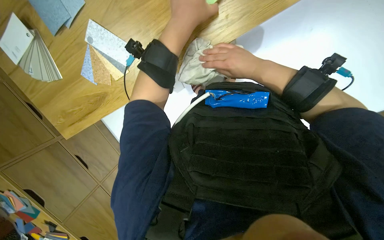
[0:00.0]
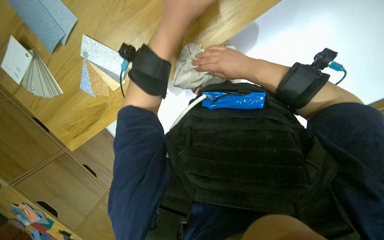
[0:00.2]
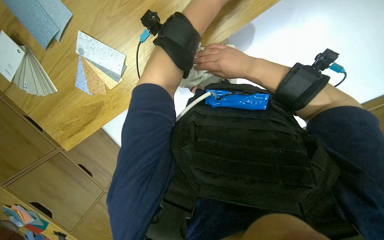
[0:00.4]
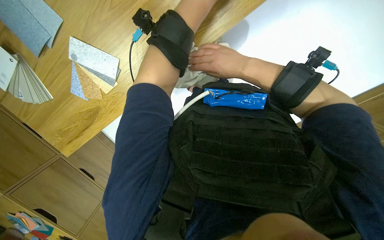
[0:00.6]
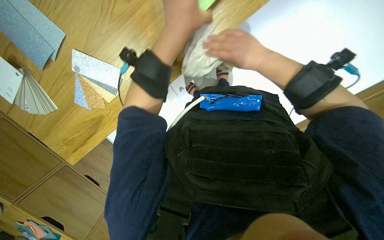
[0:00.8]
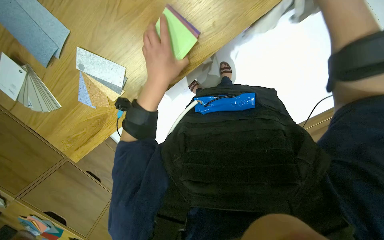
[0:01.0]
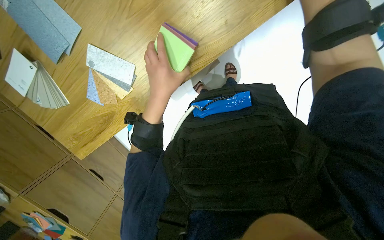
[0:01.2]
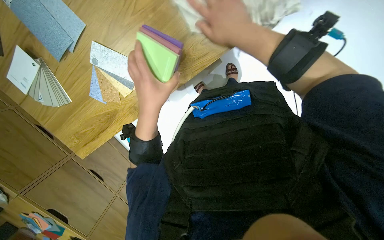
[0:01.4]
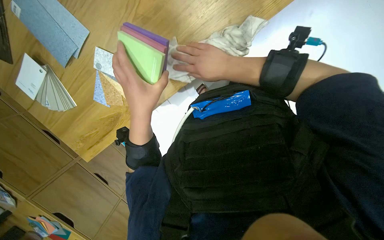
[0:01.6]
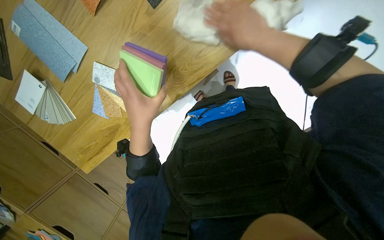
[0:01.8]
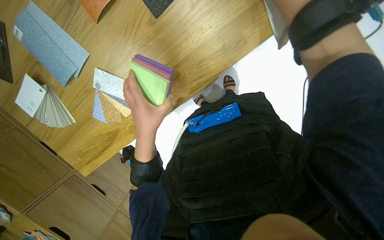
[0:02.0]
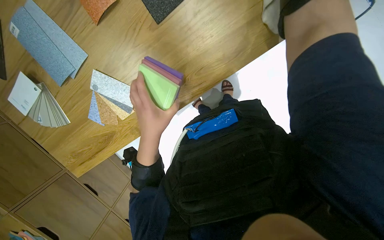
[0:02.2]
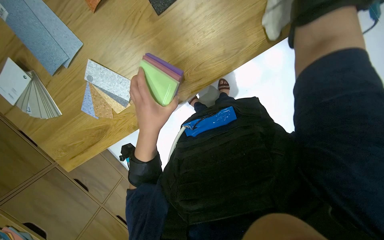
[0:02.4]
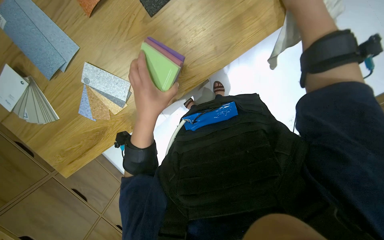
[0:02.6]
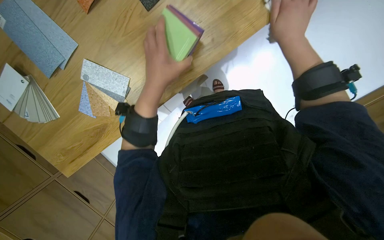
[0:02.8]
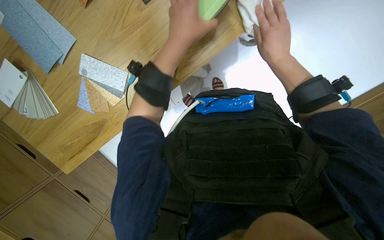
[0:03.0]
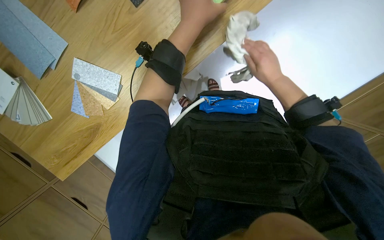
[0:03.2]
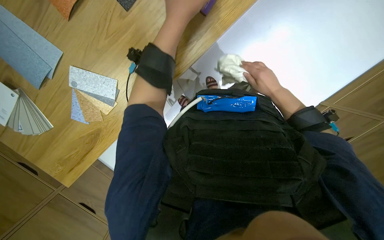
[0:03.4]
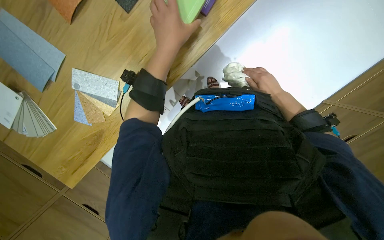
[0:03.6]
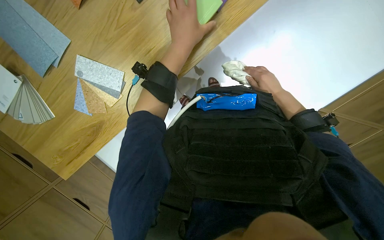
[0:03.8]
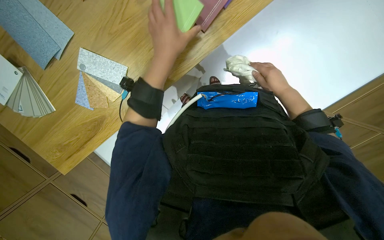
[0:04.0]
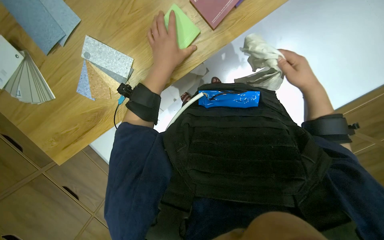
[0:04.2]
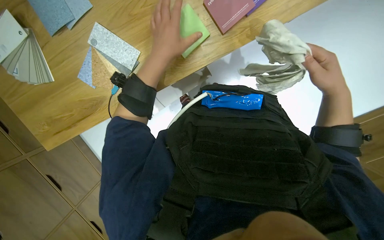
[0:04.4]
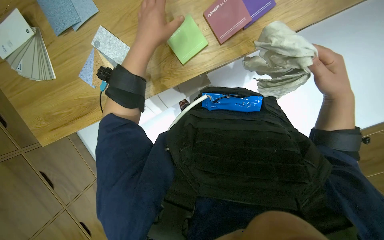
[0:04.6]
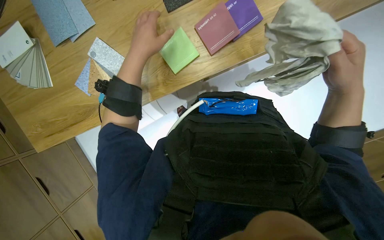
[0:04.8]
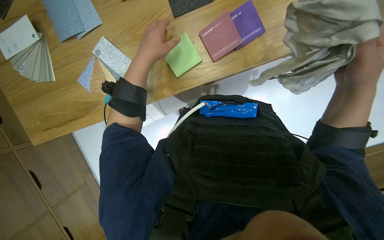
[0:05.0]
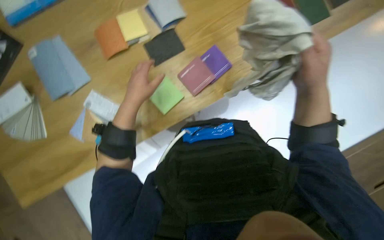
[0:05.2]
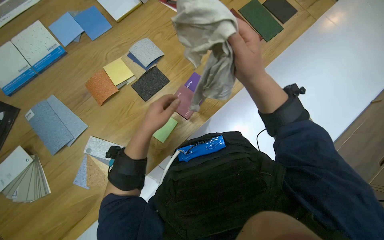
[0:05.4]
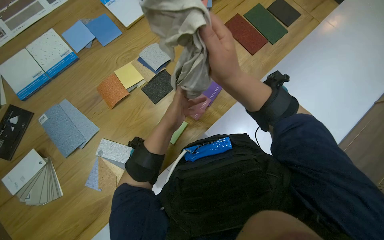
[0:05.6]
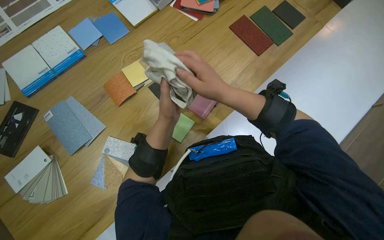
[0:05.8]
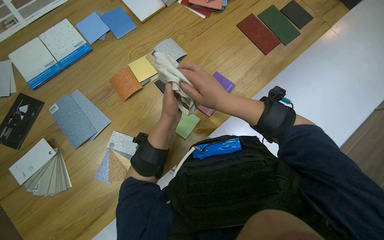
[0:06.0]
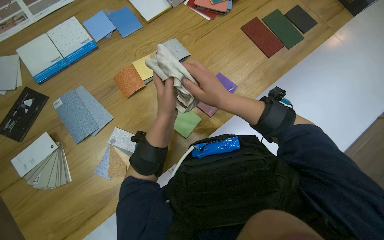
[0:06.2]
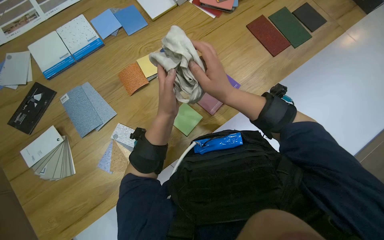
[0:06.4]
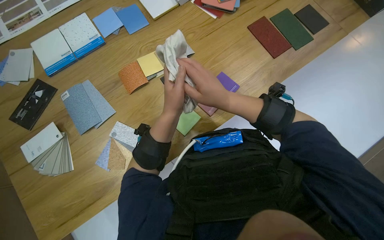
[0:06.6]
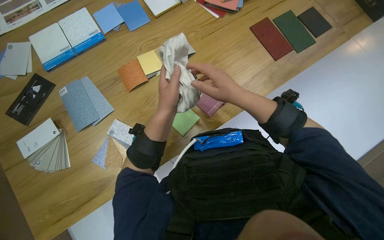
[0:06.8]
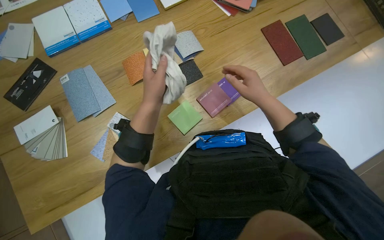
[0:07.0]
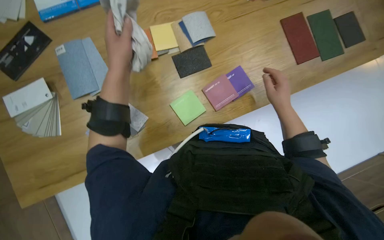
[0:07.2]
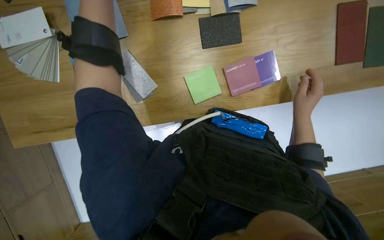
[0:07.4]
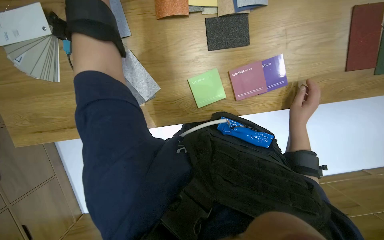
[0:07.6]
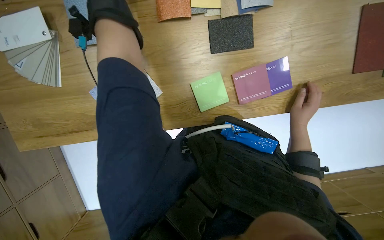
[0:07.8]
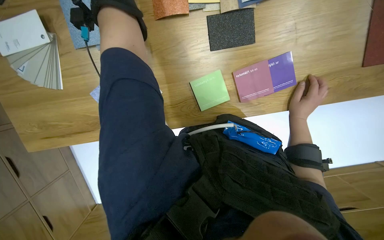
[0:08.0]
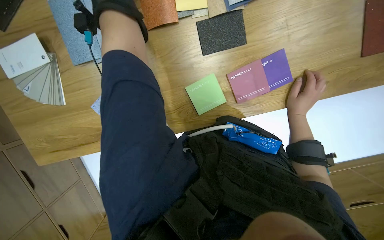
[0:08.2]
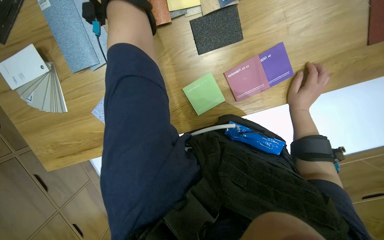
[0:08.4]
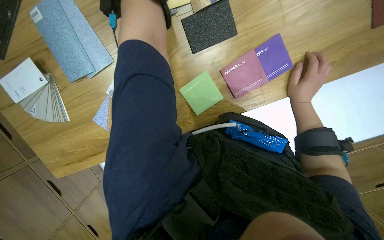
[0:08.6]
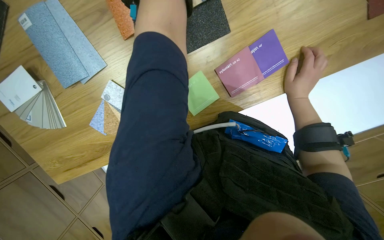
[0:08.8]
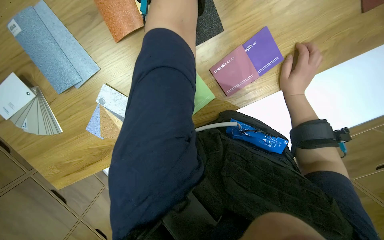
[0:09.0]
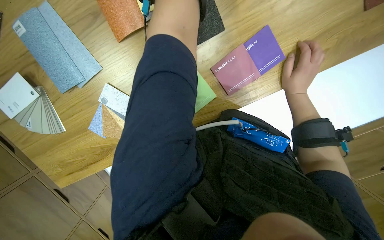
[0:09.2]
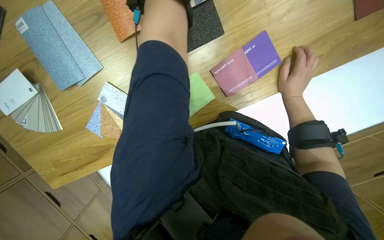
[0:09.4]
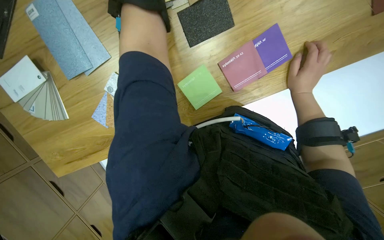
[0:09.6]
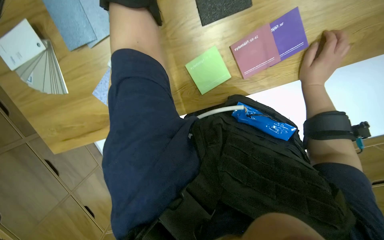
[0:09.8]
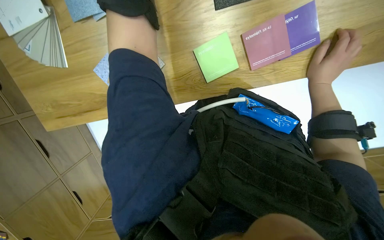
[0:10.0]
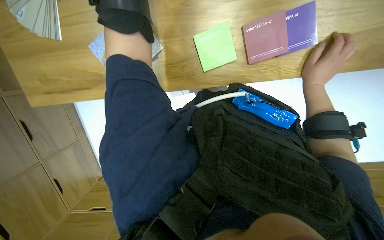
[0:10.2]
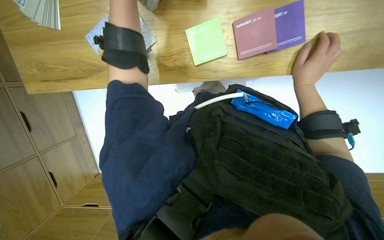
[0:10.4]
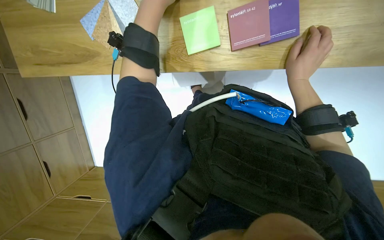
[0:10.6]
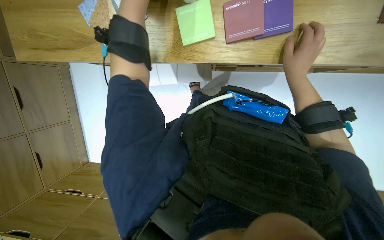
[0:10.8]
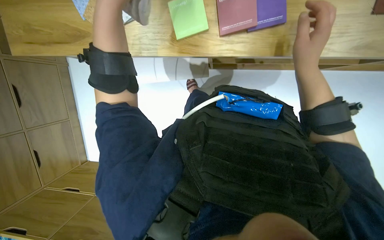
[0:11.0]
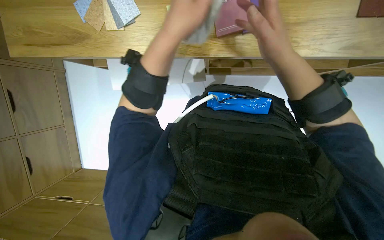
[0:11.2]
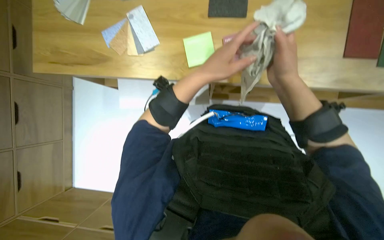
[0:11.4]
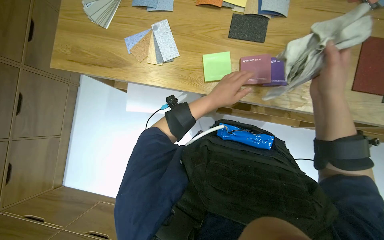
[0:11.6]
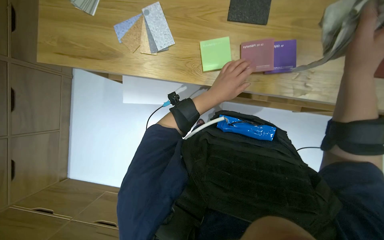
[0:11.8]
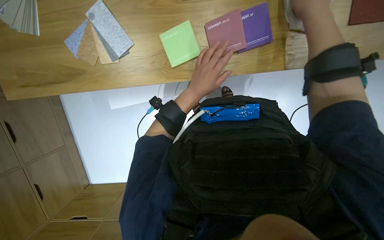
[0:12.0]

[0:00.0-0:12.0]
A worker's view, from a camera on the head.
Job: wiping surfaces.
The whole recording: Wiping wooden surfaces. The worker wipes various wooden surfaces and pieces with a white cloth.
0.0 to 1.6 s: The right hand goes roughly 10 cm to the left, and reaches roughly 15 cm nearer to the camera, then returns, while the left hand shifts approximately 20 cm down the picture and to the left.
1.6 to 3.0 s: The left hand heads up the picture and to the right, covering some 20 cm.
3.0 to 4.4 s: The right hand goes farther from the camera and returns, about 10 cm each way.
4.4 to 6.0 s: The wearer looks about 20 degrees further upward. The right hand shifts some 30 cm to the left.
6.0 to 7.6 s: The view tips downward by roughly 20 degrees. The scene turns about 30 degrees clockwise in the picture.

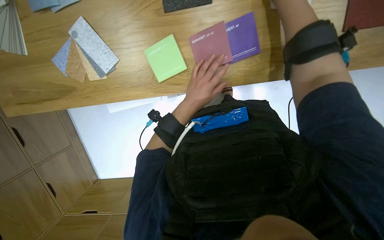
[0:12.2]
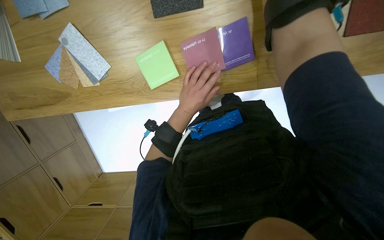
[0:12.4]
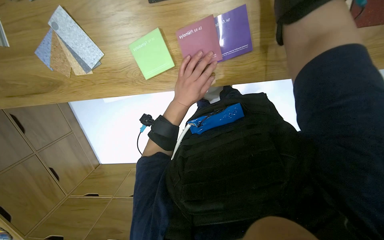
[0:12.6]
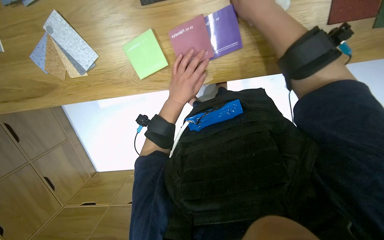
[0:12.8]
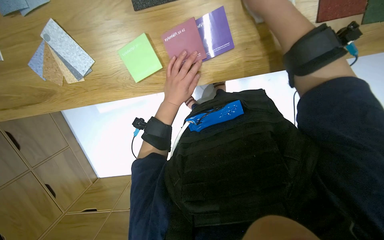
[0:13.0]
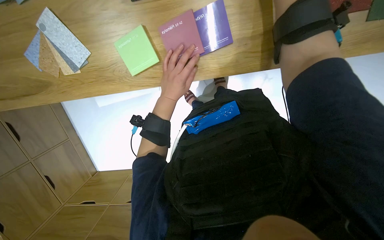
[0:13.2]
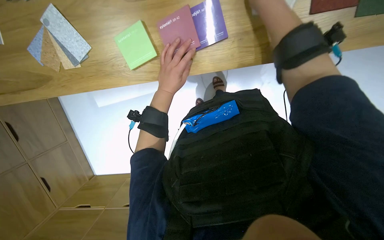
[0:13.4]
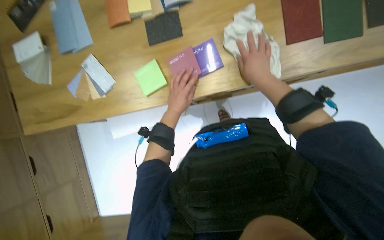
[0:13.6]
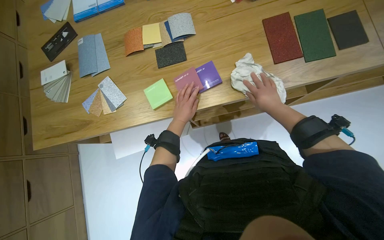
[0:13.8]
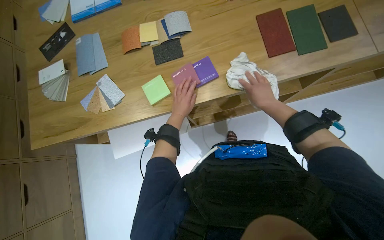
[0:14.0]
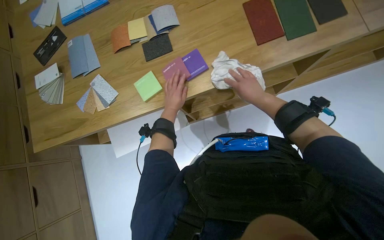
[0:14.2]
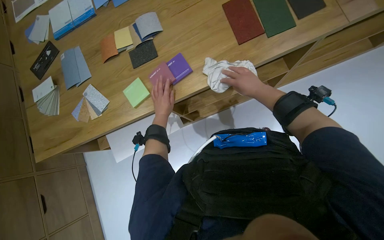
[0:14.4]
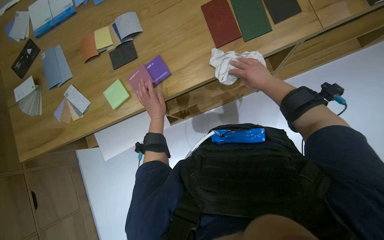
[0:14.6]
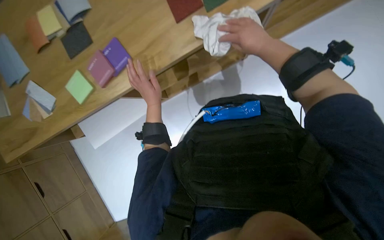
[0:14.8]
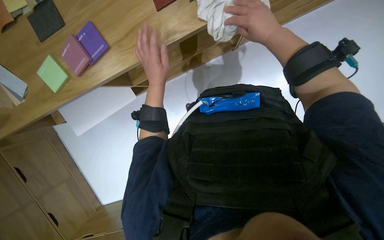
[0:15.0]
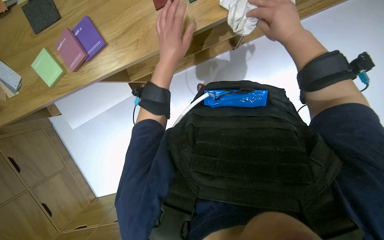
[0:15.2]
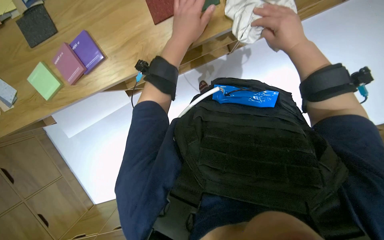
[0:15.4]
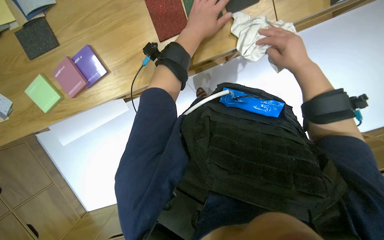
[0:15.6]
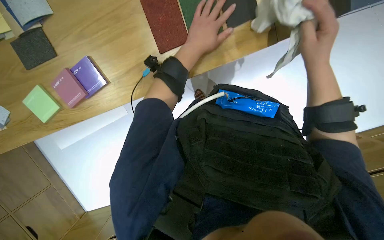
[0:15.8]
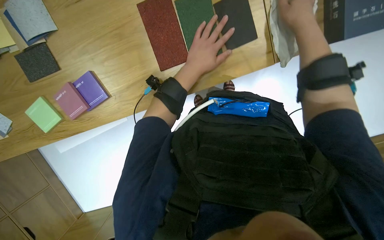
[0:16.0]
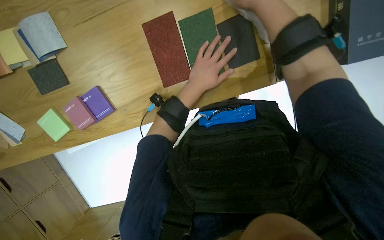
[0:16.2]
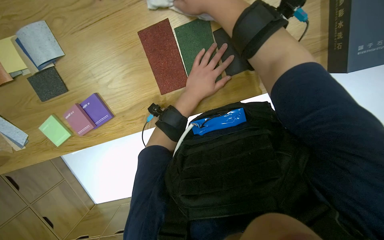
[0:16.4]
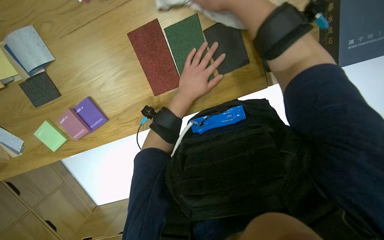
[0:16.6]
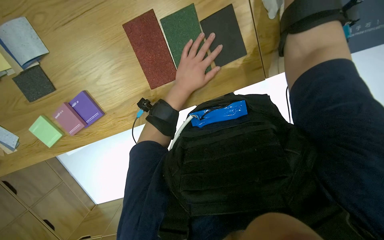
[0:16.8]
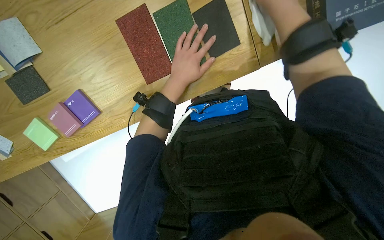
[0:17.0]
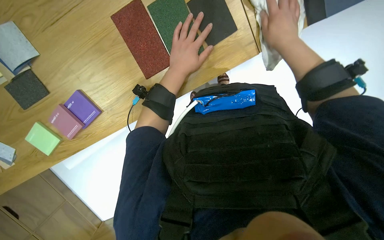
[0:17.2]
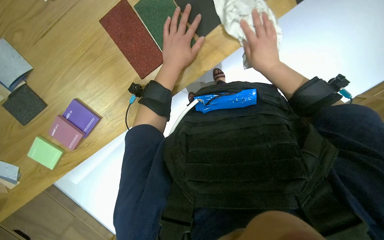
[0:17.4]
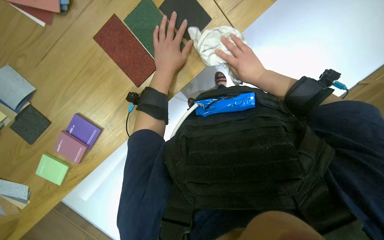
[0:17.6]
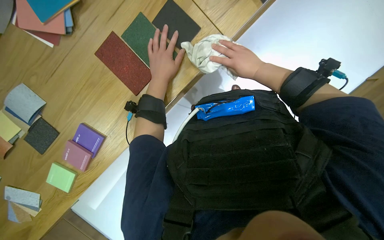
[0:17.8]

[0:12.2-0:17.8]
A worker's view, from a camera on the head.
Job: wiping surfaces.
The whole recording: Wiping wooden surfaces. The worker wipes various wooden surfaces and pieces with a white cloth.
15.0 to 16.4 s: The left hand moves to the right, approximately 10 cm.
16.4 to 17.8 s: The scene turns some 25 degrees counterclockwise in the picture.

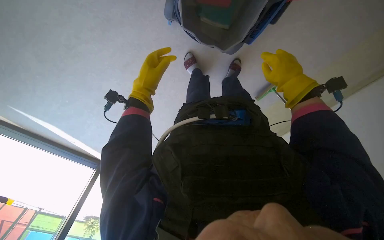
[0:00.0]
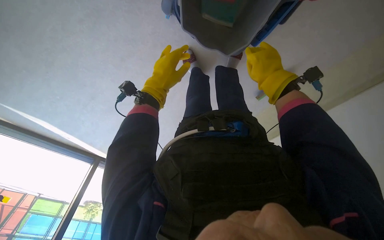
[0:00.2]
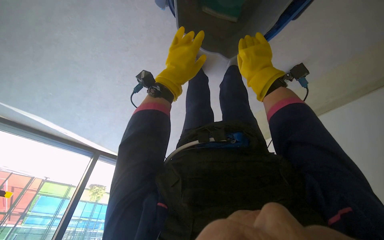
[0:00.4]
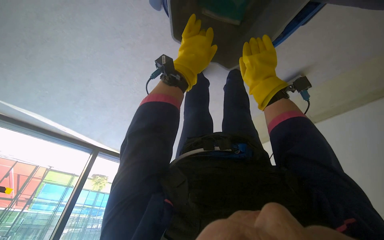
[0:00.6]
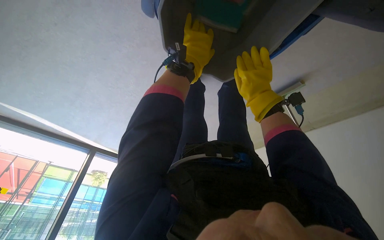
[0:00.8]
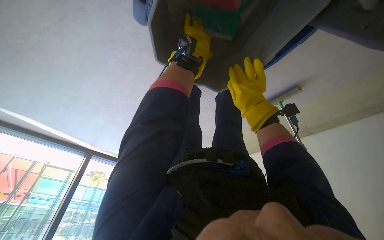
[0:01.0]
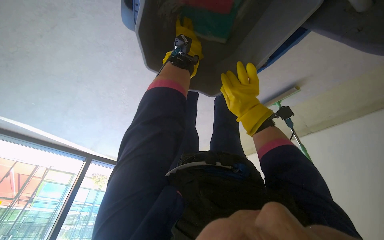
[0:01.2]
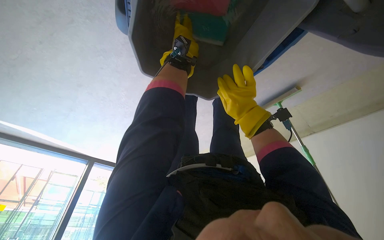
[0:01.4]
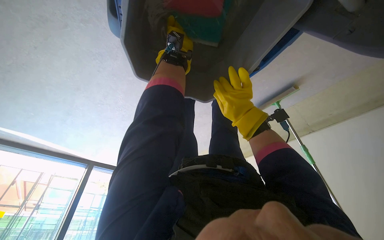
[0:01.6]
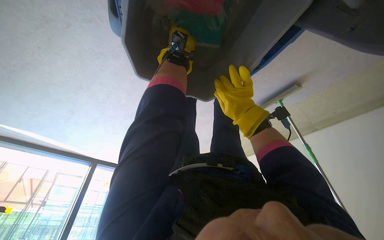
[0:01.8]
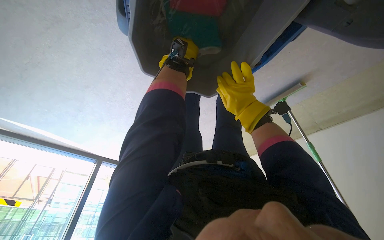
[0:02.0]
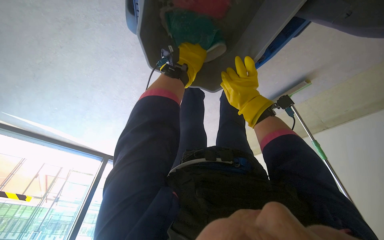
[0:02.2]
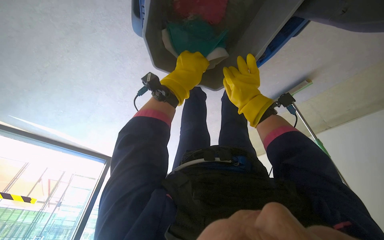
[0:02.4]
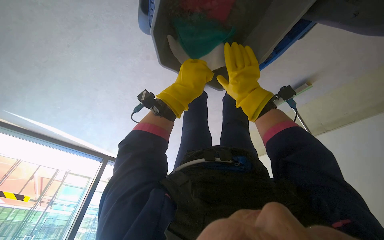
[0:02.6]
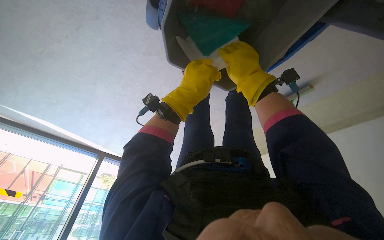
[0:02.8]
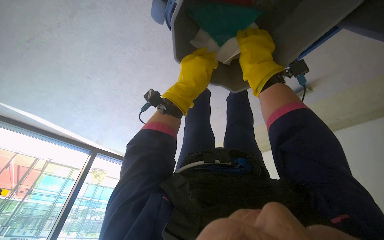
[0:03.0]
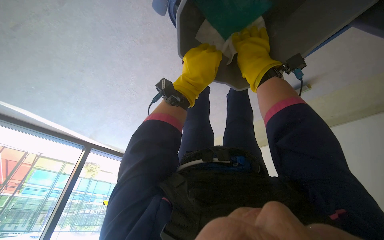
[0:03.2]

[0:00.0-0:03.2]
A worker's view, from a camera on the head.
Job: preparing cleaning supplies.
The whole recording: Preparing cleaning cloths. The worker takes and prepares cleaning cloths from the cart.
0.0 to 1.6 s: The right hand travels to the left and down the picture by some 20 cm; the left hand goes approximately 40 cm up the picture and farther from the camera.
1.6 to 3.2 s: The right hand travels up the picture by approximately 10 cm, while the left hand travels down the picture and nearer to the camera by approximately 50 cm.
